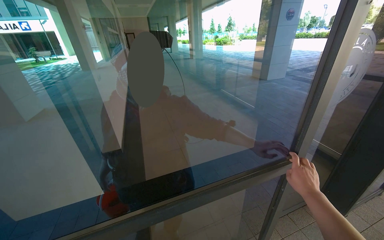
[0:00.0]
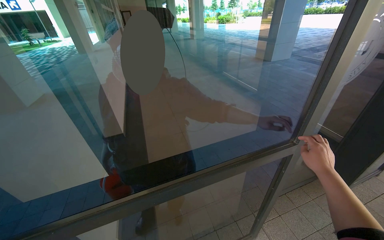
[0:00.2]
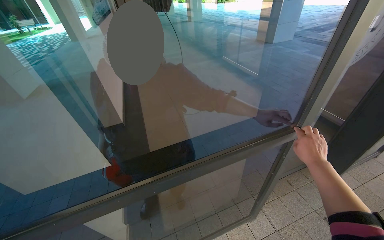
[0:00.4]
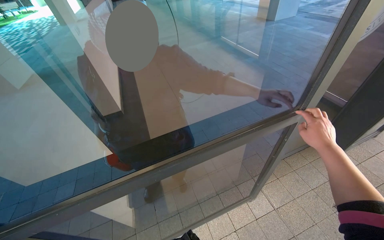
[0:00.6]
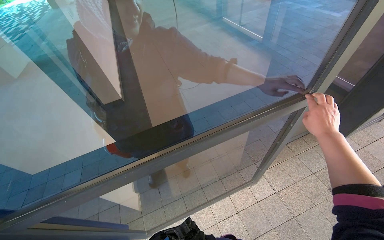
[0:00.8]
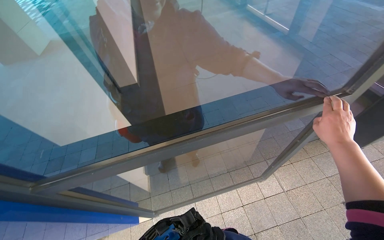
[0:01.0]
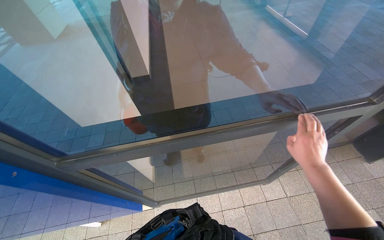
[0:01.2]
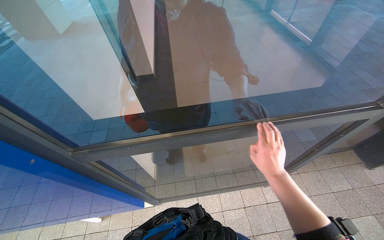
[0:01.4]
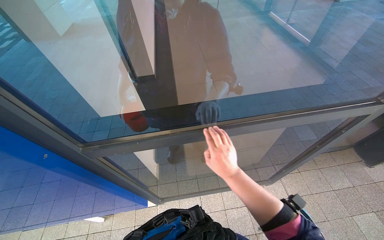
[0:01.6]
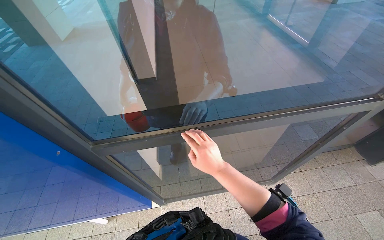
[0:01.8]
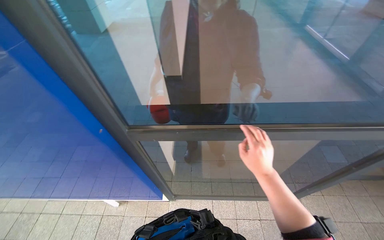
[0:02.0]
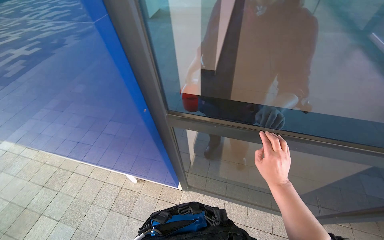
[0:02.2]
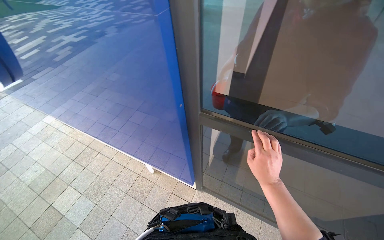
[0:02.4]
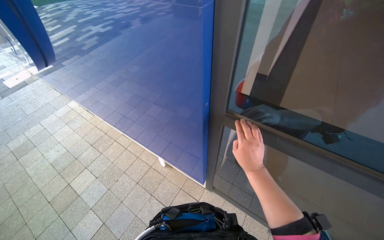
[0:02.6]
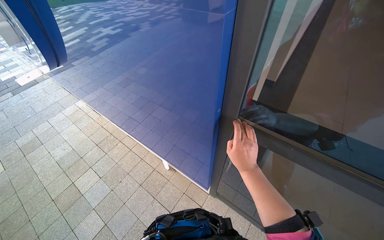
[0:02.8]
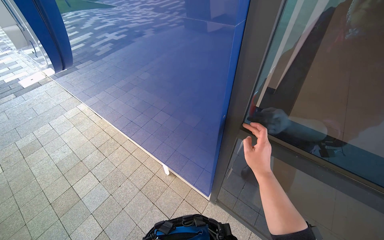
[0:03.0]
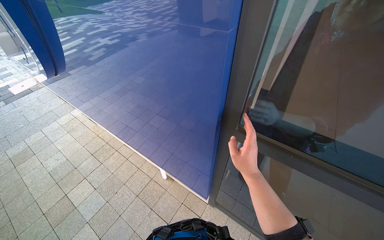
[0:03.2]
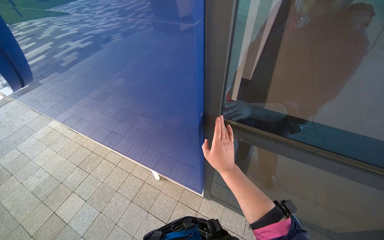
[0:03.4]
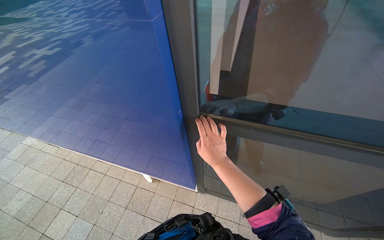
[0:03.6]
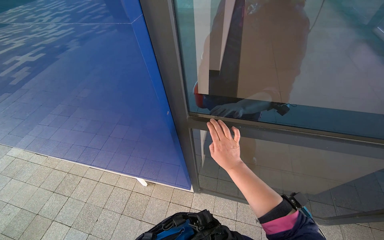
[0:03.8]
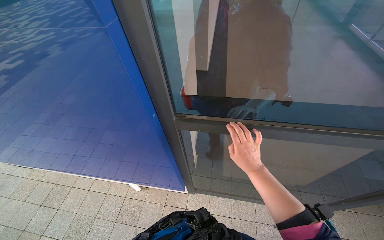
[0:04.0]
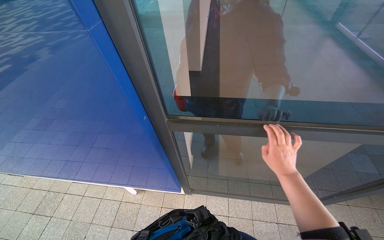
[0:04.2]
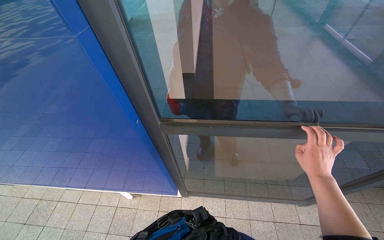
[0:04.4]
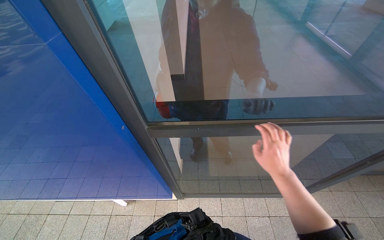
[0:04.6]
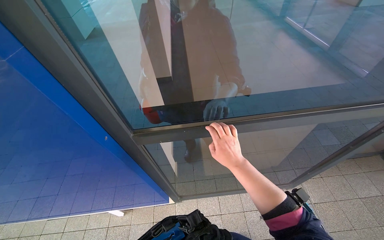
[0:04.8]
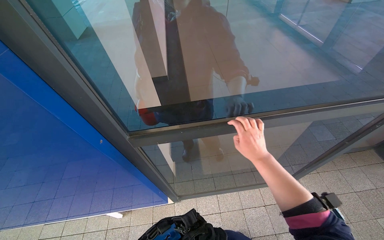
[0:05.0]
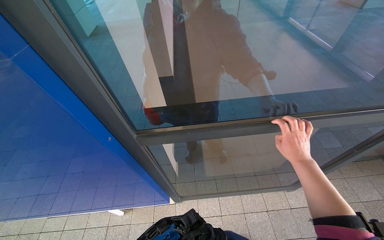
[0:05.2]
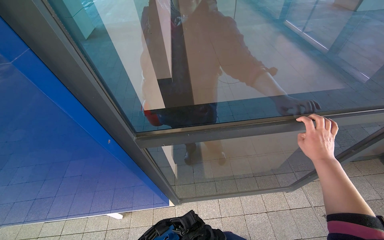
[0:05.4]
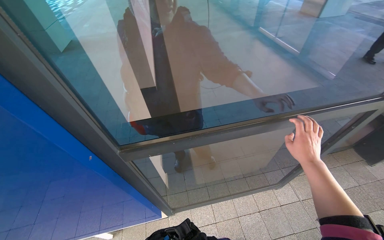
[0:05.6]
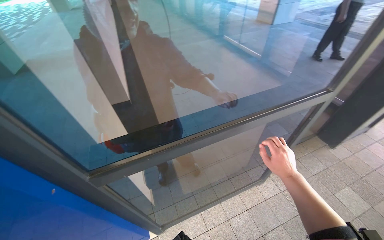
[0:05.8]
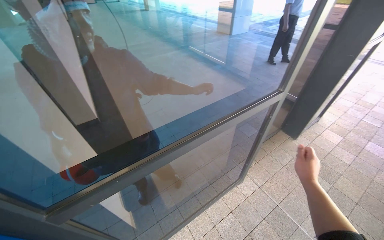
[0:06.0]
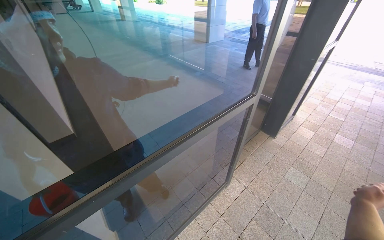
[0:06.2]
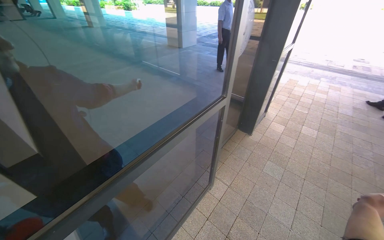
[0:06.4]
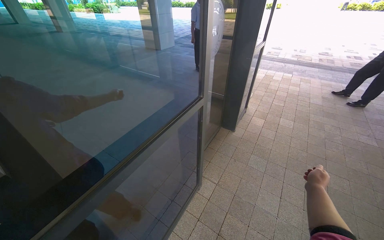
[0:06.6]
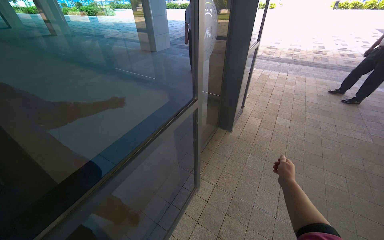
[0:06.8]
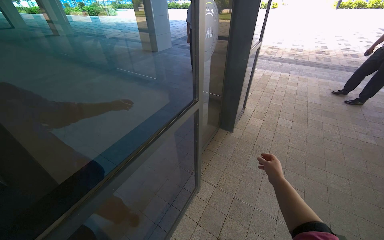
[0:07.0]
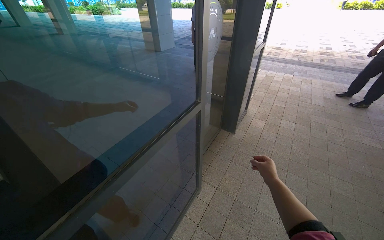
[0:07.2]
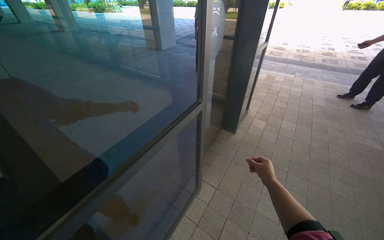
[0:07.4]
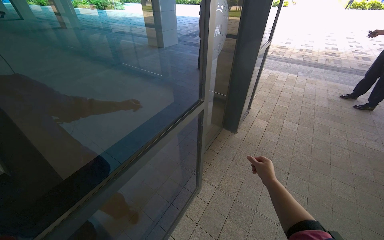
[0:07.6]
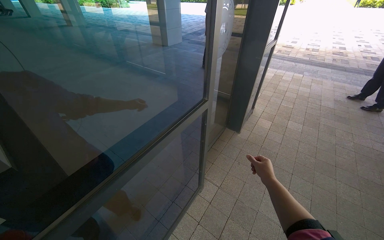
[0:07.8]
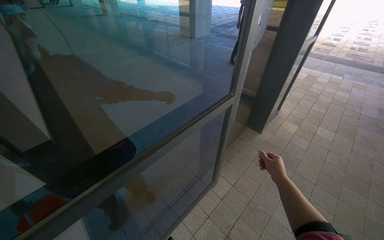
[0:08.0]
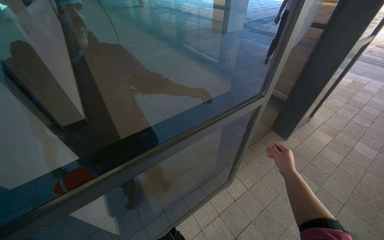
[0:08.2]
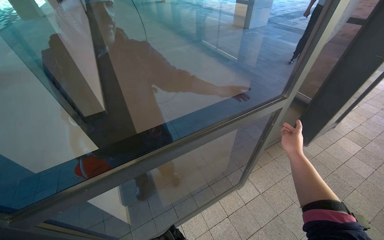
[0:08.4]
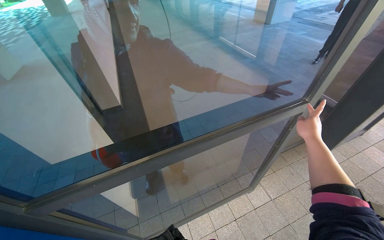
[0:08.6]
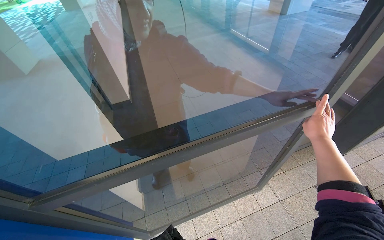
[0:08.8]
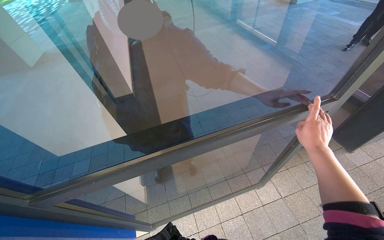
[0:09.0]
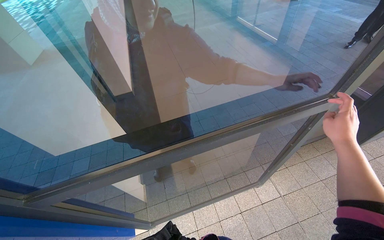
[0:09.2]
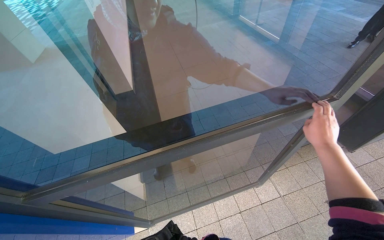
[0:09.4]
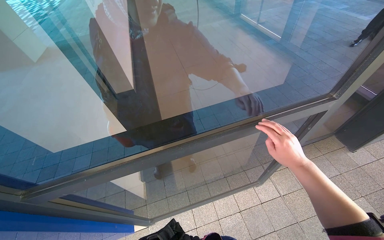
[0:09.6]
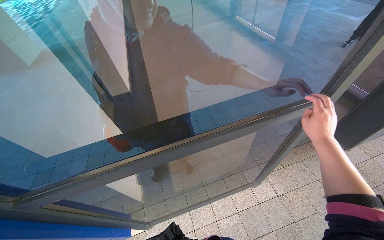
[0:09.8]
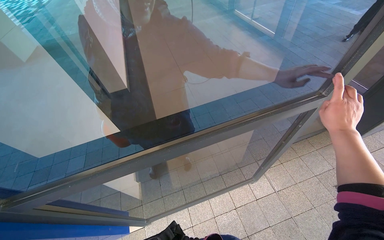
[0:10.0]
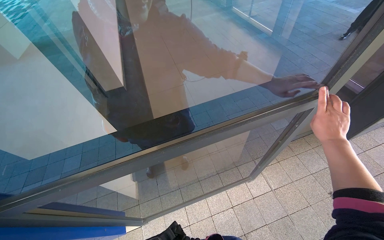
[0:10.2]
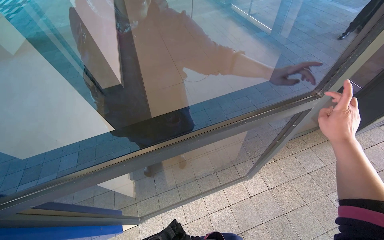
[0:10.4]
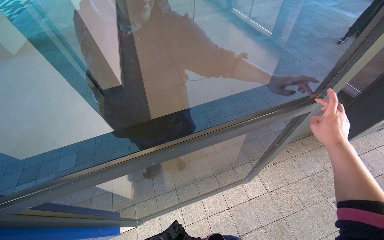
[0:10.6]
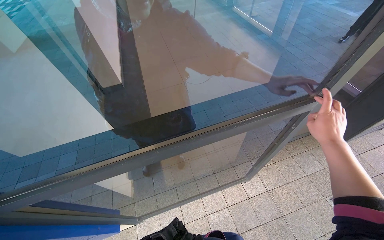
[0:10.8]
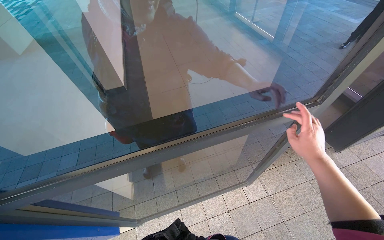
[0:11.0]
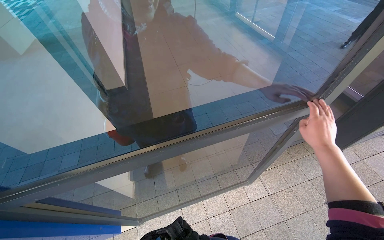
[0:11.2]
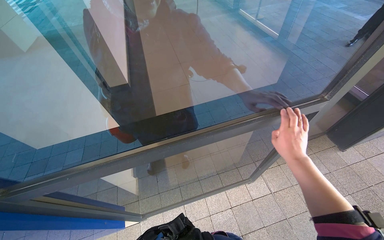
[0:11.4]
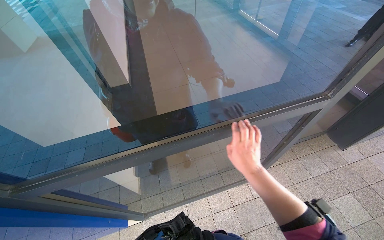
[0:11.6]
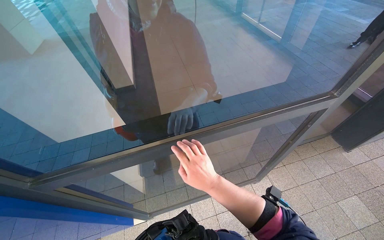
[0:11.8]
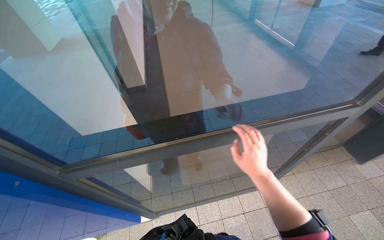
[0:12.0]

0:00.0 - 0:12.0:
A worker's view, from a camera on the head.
Job: wiping surfaces.
The whole recording: Wiping glass door frame. The worker wipes the frame of the glass door with their hand.
0:00.0 - 0:01.6: The camera pitches downward, by roughly 25 degrees. The right hand goes about 40 cm to the left.
0:01.6 - 0:03.0: The wearer looks some 45 degrees further to the left.
0:03.0 - 0:04.4: The head rotates some 30 degrees to the right. The right hand shifts some 35 cm to the right.
0:04.4 - 0:06.0: The wearer's head swings roughly 40 degrees to the right.
0:06.0 - 0:07.6: The head turns to the right by roughly 20 degrees.
0:07.6 - 0:09.0: The head rotates approximately 40 degrees to the left.
0:09.0 - 0:10.4: The right hand goes to the left and returns, about 5 cm each way.
0:10.4 - 0:12.0: The right hand is displaced to the left by some 40 cm.

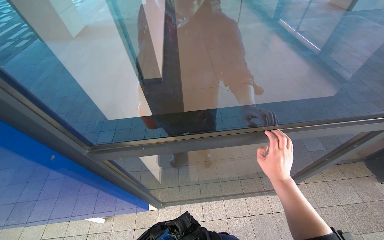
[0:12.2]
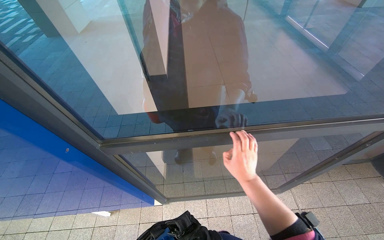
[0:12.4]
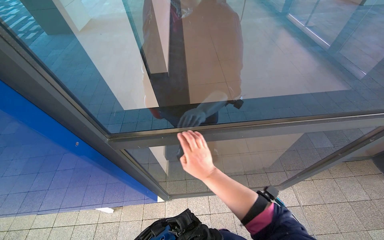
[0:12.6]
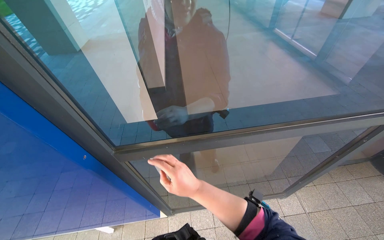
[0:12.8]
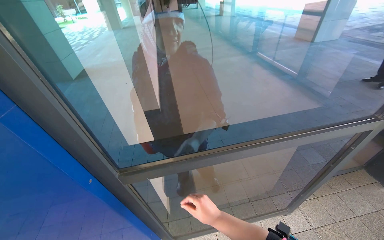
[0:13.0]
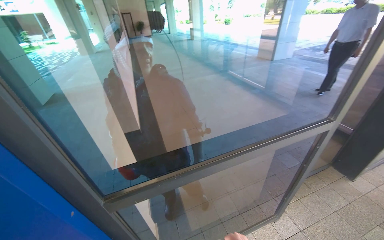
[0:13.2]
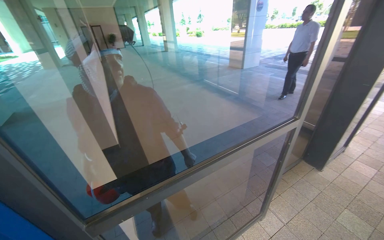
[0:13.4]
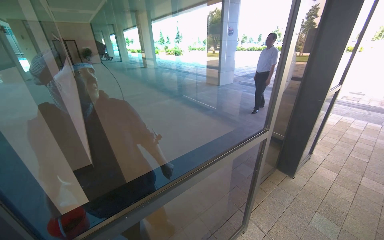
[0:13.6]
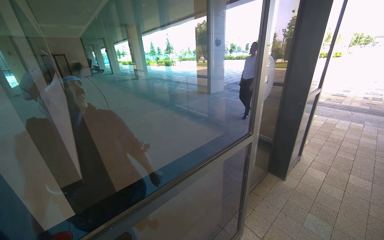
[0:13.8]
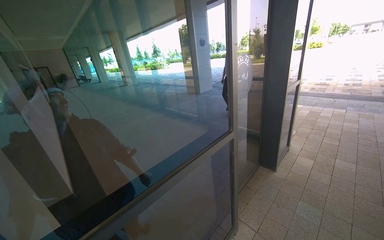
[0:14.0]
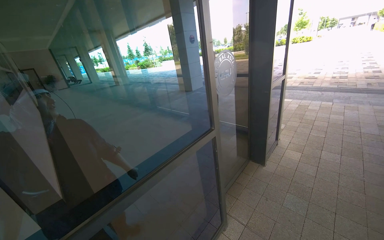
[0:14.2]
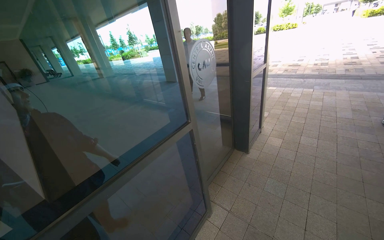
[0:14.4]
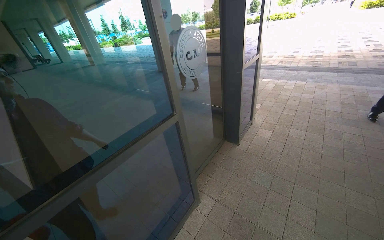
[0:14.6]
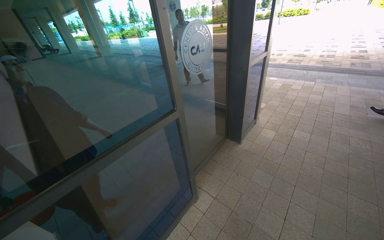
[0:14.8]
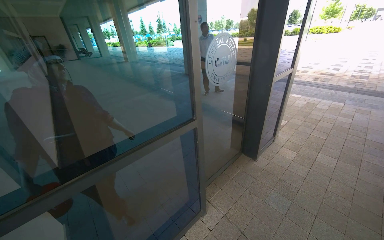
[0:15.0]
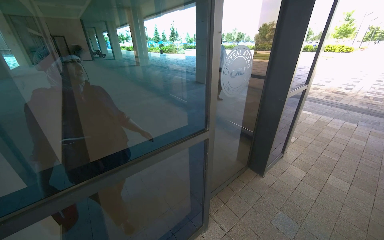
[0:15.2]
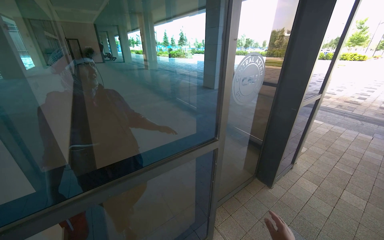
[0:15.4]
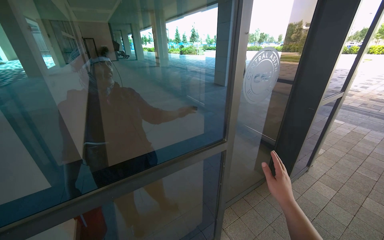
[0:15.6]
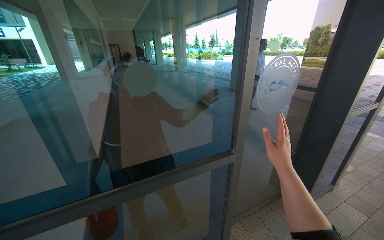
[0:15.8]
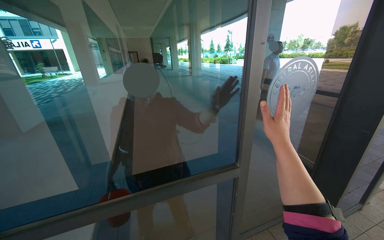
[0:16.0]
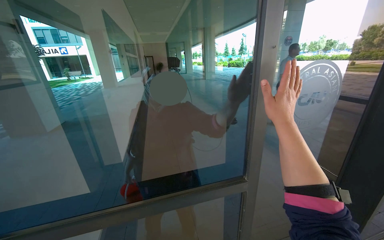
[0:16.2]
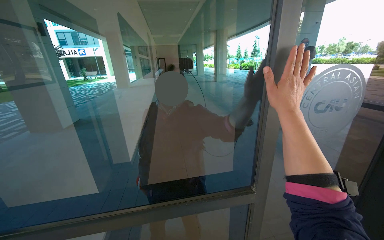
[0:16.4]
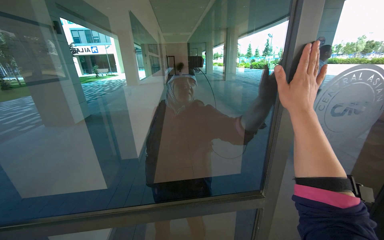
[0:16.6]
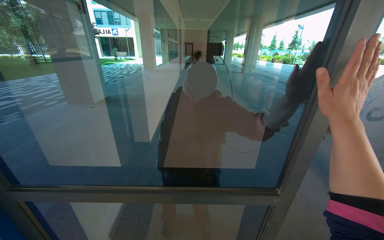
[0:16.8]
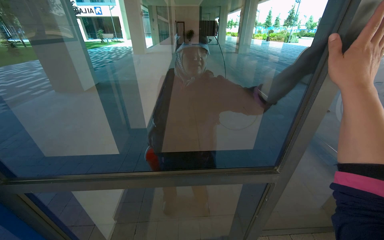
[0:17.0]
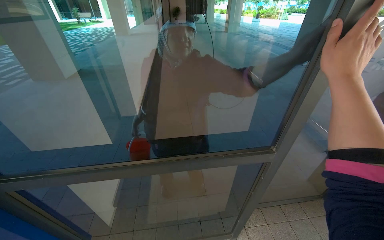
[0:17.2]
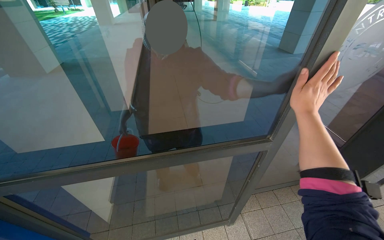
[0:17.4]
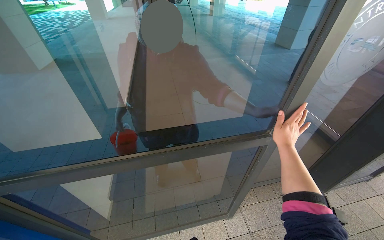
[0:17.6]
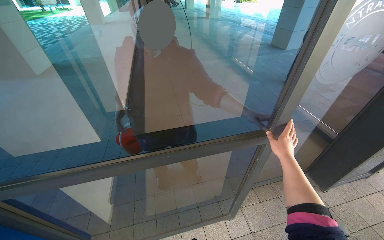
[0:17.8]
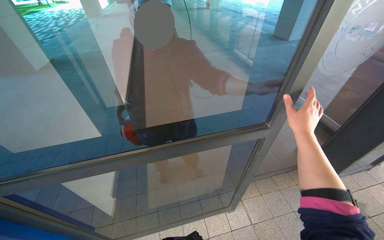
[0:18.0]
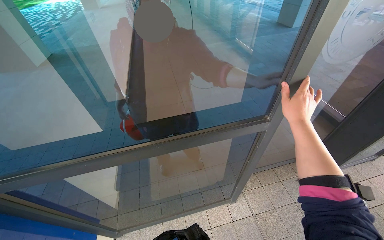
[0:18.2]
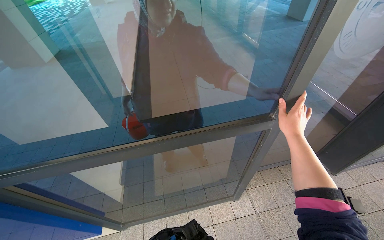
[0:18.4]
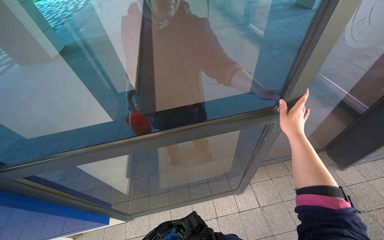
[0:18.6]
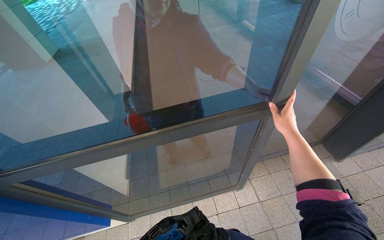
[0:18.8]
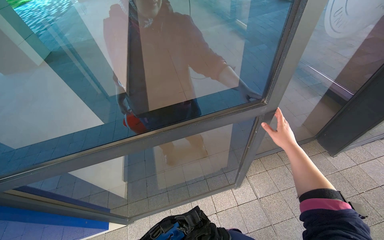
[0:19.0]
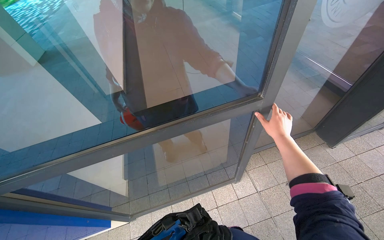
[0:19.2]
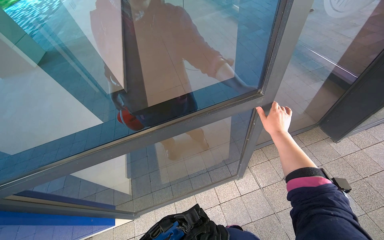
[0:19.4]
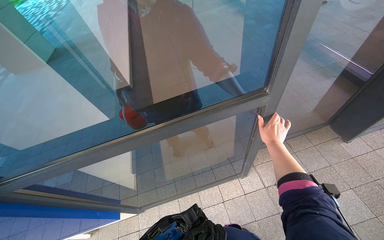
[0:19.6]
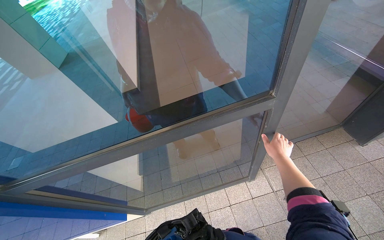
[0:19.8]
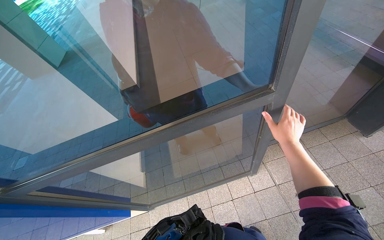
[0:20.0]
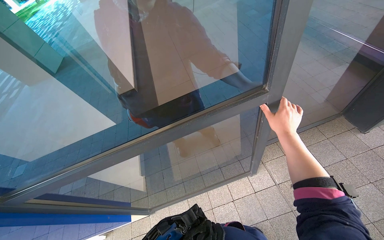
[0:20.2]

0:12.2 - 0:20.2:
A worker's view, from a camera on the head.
Job: wiping surfaces.
The whole recording: Wiping glass door frame. The worker wipes the frame of the glass door with their hand.
0:12.2 - 0:13.8: The head rotates approximately 35 degrees to the right. The camera pitches upward, by some 30 degrees.
0:15.4 - 0:17.0: The wearer looks about 35 degrees further to the left.
0:17.0 - 0:18.6: The camera pitches downward, by some 20 degrees. The right hand goes about 35 cm down the picture and farther from the camera.
